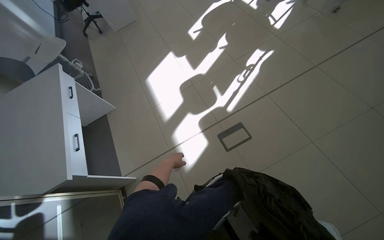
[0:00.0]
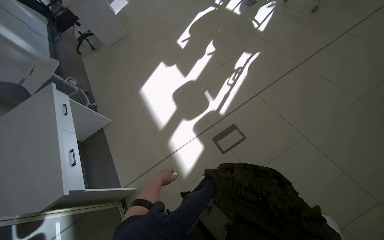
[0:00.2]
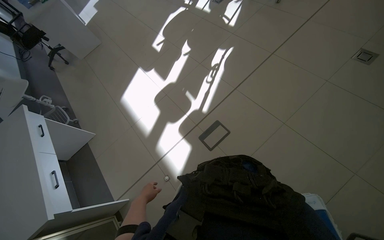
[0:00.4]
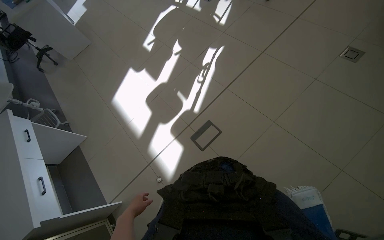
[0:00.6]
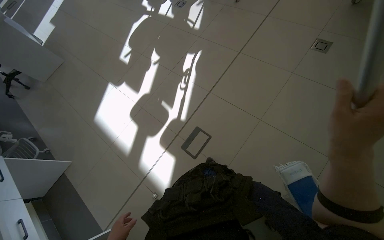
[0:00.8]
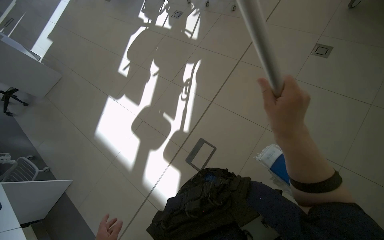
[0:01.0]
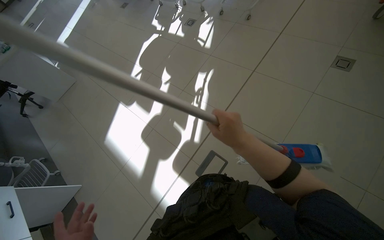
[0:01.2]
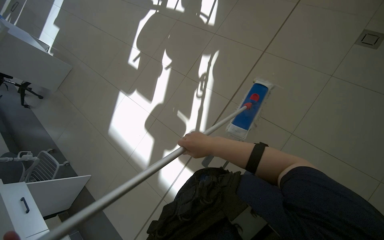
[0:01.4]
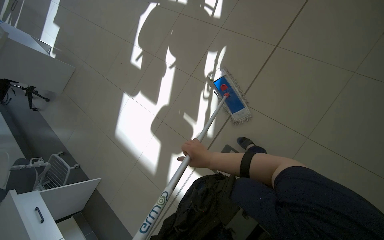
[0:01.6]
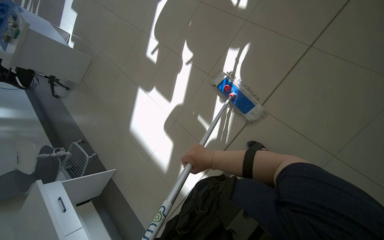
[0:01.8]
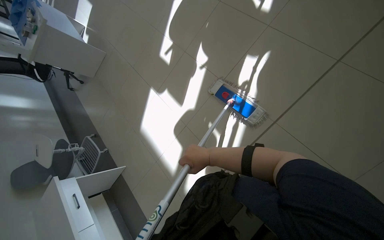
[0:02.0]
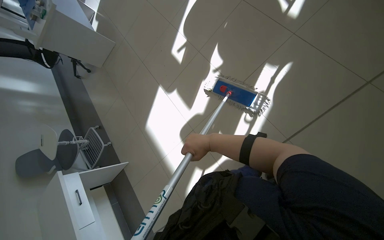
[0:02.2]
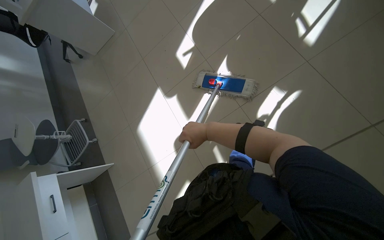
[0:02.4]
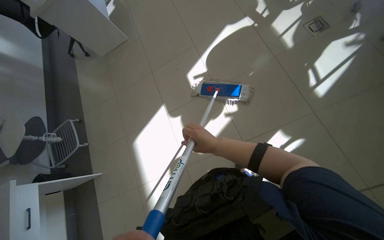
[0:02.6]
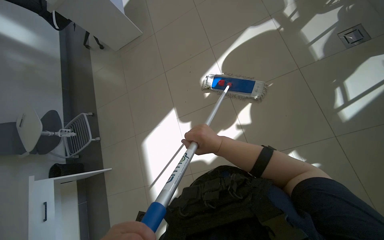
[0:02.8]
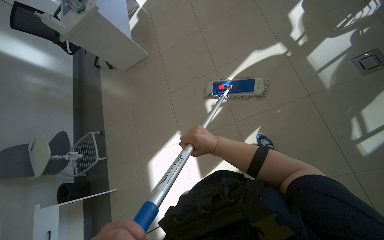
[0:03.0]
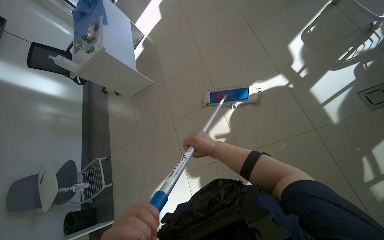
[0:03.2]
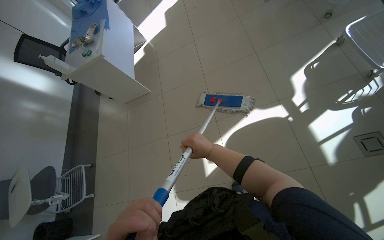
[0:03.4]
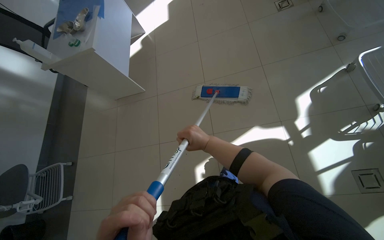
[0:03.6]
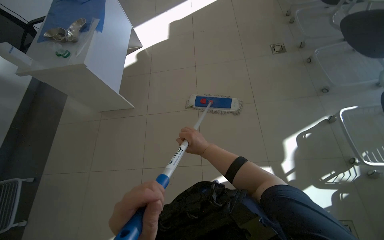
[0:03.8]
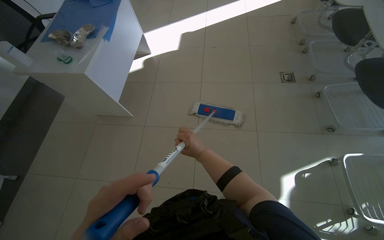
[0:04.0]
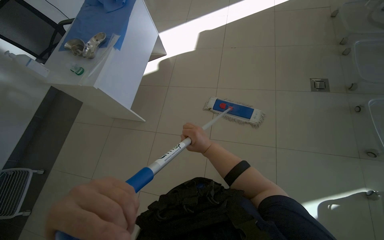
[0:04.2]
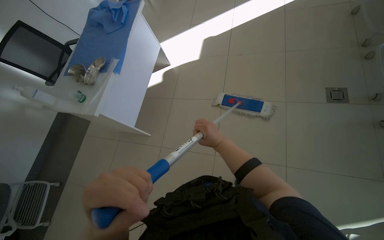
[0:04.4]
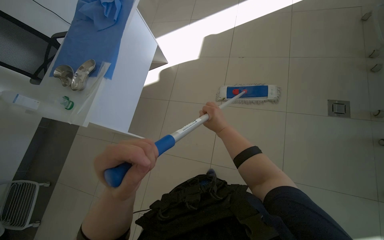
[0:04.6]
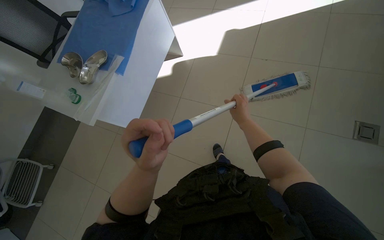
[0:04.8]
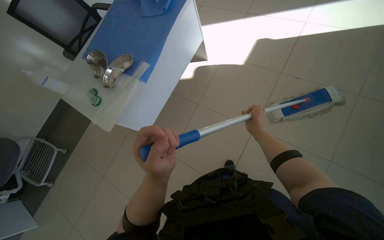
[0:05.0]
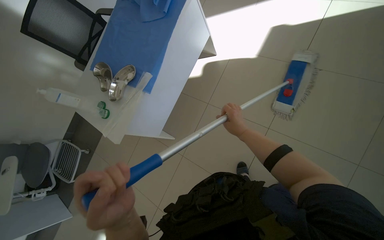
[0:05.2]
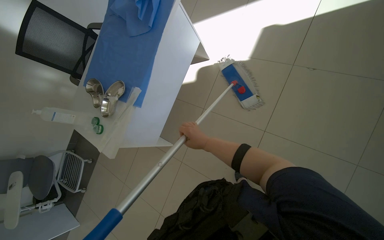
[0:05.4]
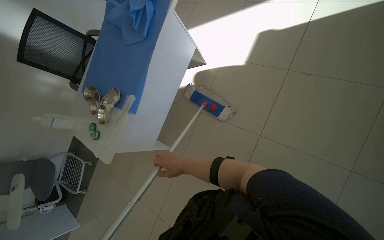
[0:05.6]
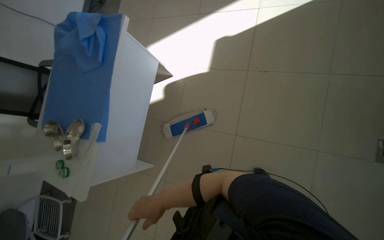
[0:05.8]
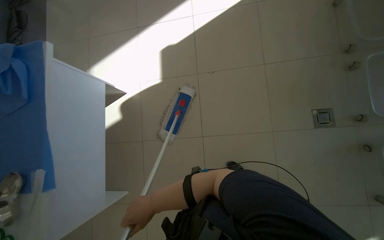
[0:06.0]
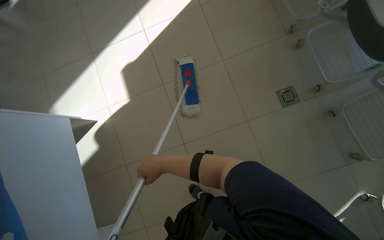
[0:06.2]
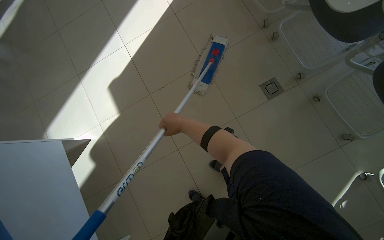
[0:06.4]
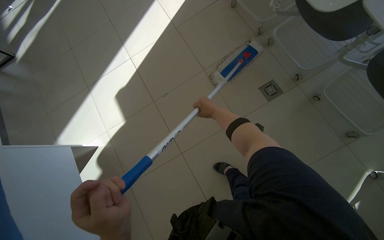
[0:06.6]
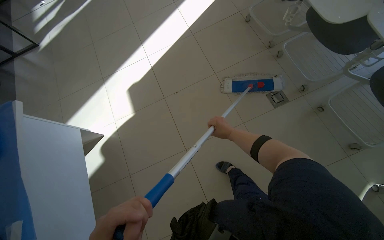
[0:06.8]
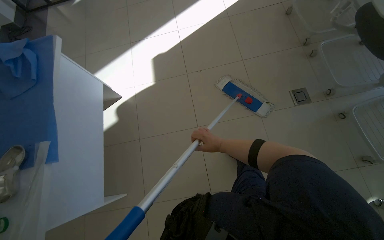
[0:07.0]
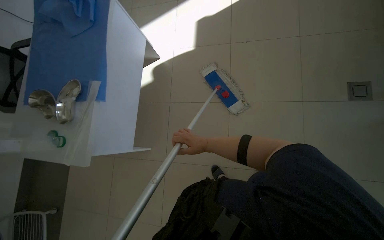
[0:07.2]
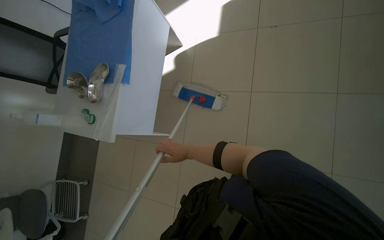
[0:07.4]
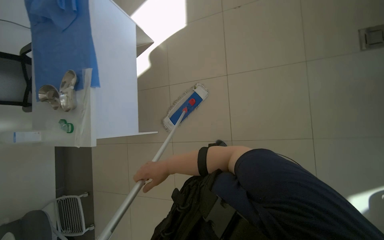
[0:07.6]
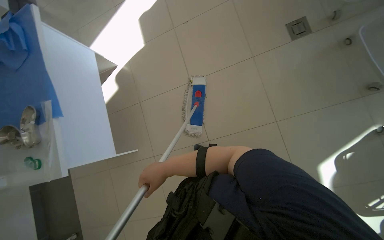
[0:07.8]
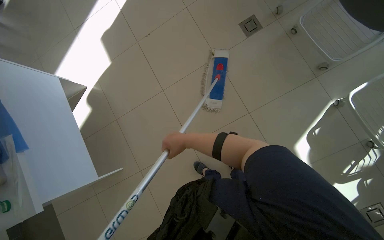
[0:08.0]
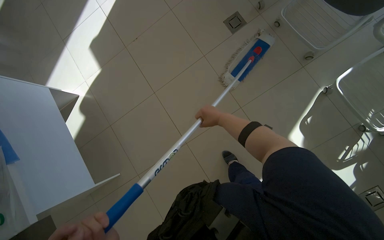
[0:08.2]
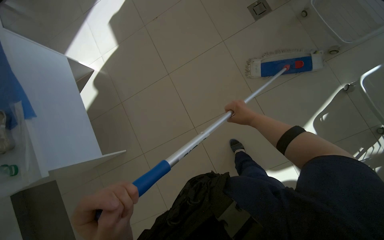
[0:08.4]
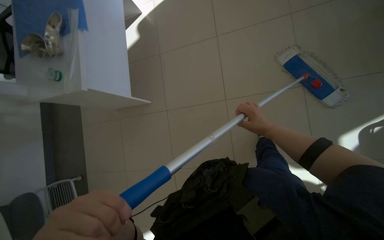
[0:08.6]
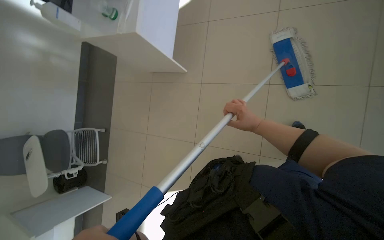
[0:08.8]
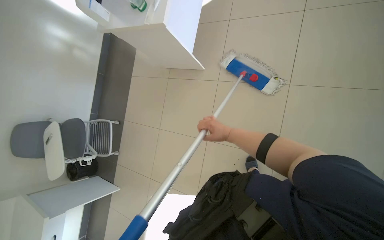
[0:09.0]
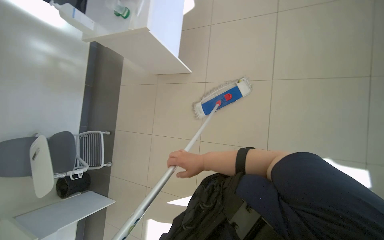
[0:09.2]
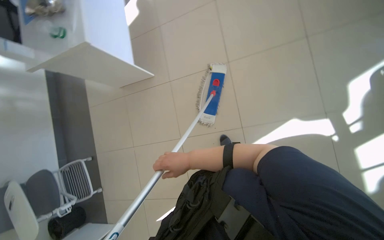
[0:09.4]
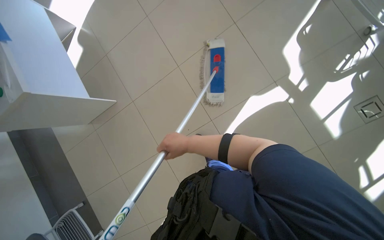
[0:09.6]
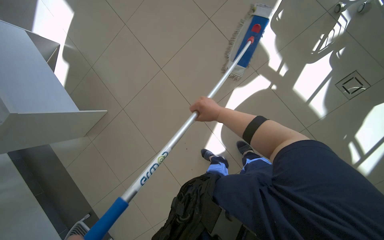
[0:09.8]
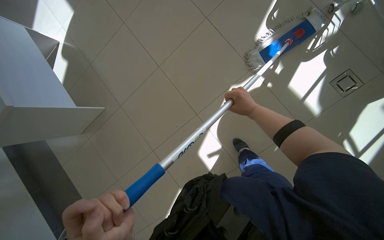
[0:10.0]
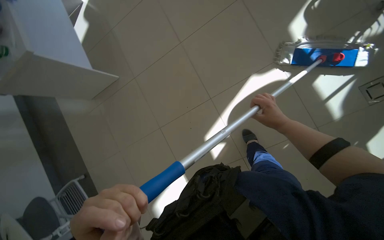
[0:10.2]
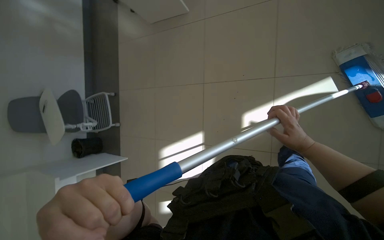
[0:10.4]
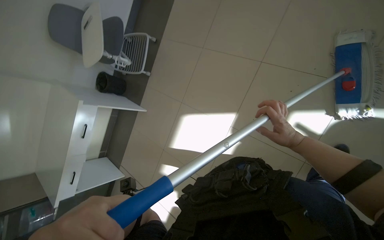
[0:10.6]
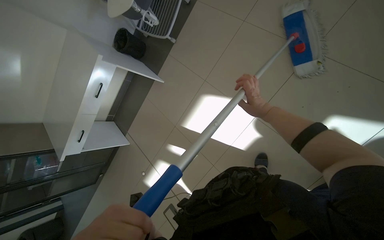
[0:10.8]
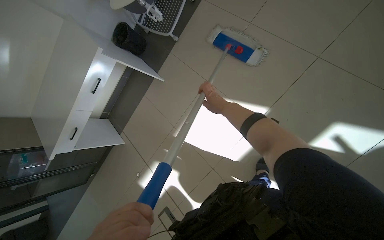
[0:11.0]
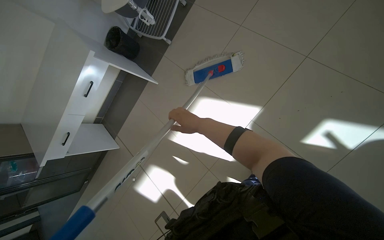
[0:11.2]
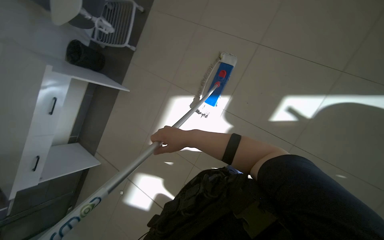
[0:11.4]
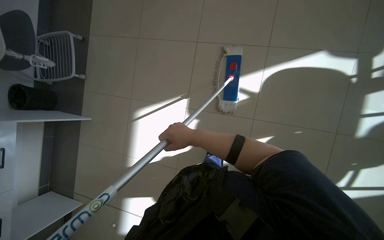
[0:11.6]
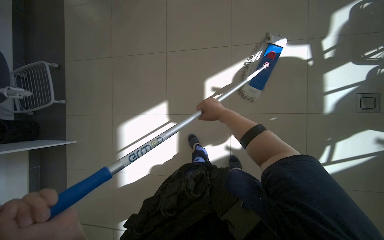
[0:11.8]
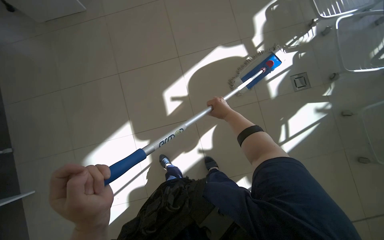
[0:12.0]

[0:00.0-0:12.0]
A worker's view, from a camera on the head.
Job: mopping floor.
The whole recording: Mopping the room floor. The worker mops the tiled floor in the room, moving around furniture and equipment.
0:01.6 to 0:03.0: The head travels approximately 1 m. The camera pitches downward, by some 15 degrees. Everything in view rotates some 35 degrees clockwise.
0:03.0 to 0:04.4: The camera is carried approximately 1.5 m. The scene rotates clockwise by about 25 degrees.
0:04.4 to 0:06.0: The camera travels about 80 cm.
0:06.0 to 0:07.6: The camera is carried some 50 cm. The view pans to the left by approximately 15 degrees.
0:10.4 to 0:12.0: The camera is carried roughly 40 cm. The wearer's head swings about 25 degrees to the right.

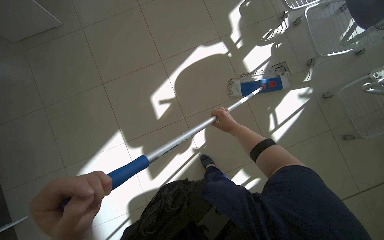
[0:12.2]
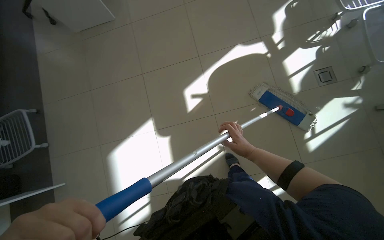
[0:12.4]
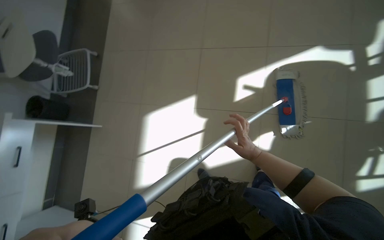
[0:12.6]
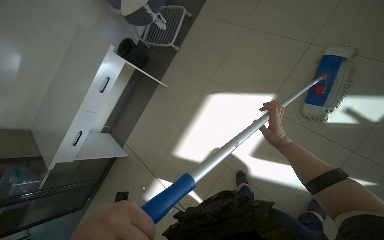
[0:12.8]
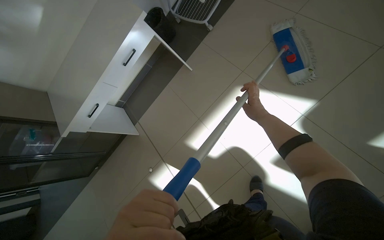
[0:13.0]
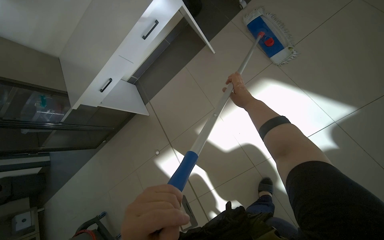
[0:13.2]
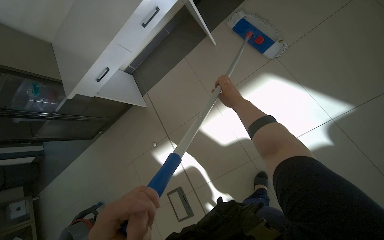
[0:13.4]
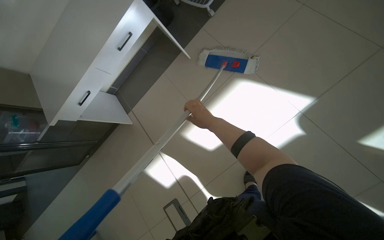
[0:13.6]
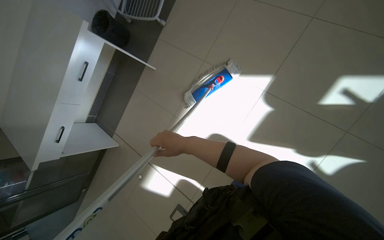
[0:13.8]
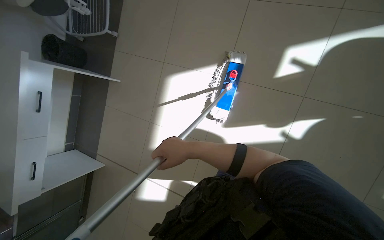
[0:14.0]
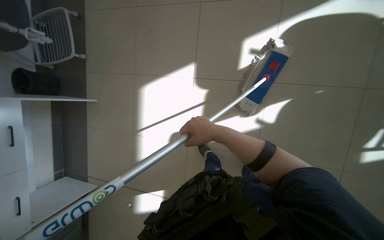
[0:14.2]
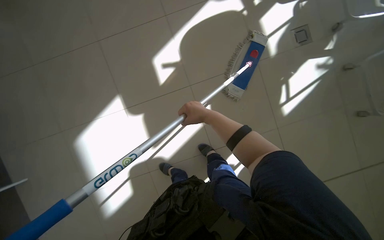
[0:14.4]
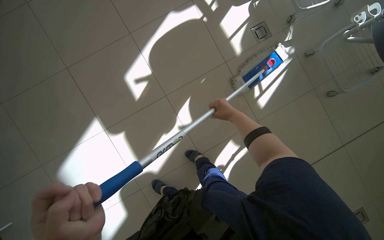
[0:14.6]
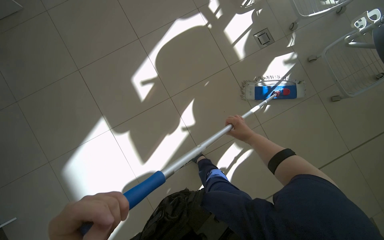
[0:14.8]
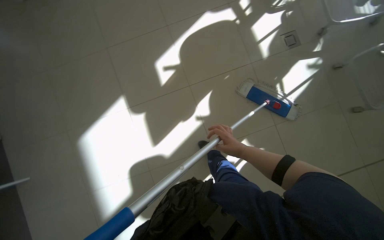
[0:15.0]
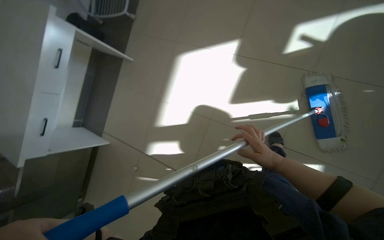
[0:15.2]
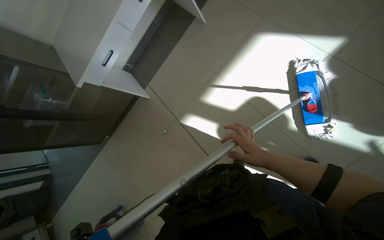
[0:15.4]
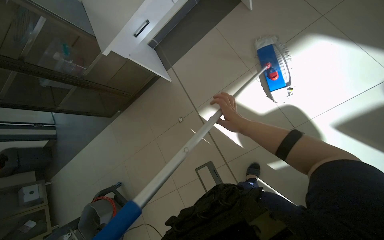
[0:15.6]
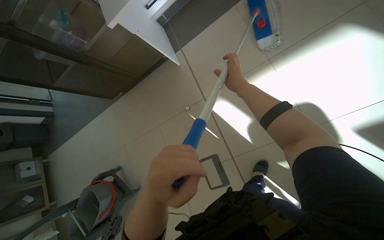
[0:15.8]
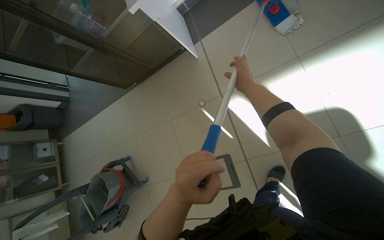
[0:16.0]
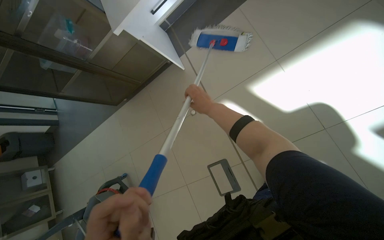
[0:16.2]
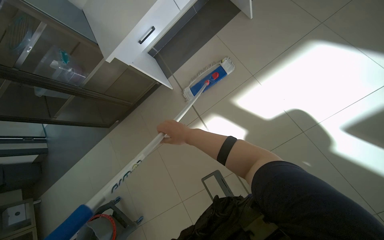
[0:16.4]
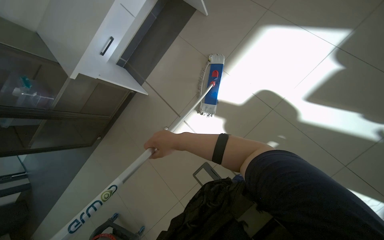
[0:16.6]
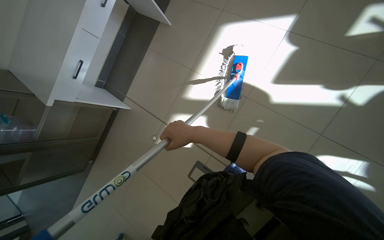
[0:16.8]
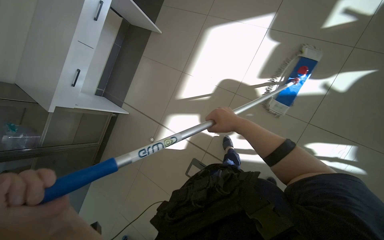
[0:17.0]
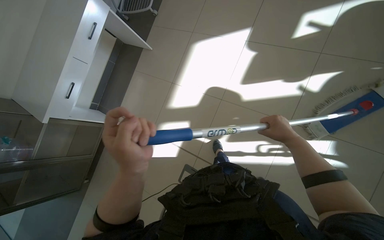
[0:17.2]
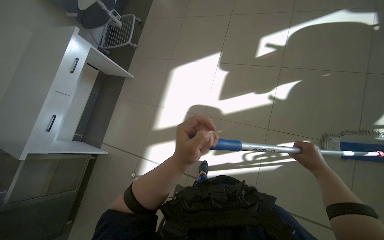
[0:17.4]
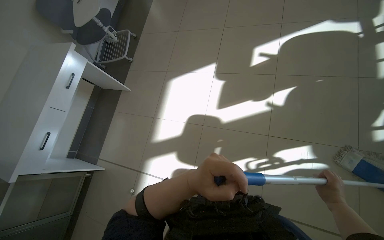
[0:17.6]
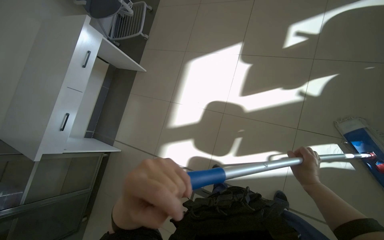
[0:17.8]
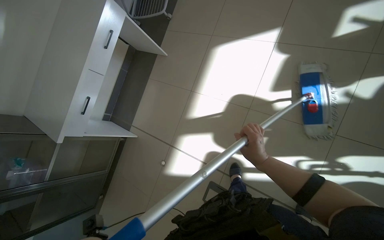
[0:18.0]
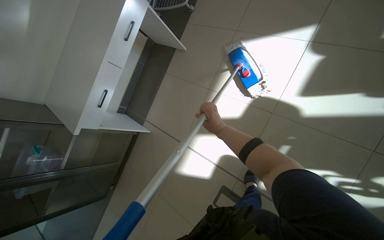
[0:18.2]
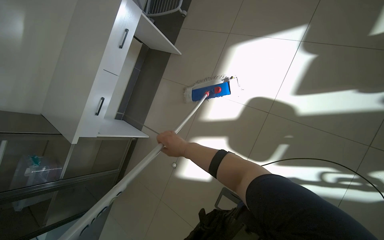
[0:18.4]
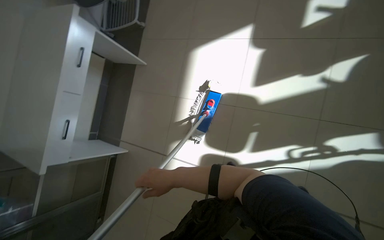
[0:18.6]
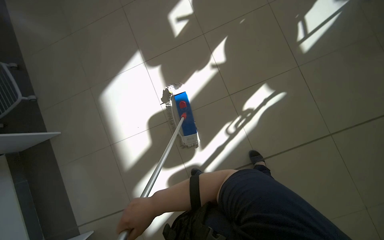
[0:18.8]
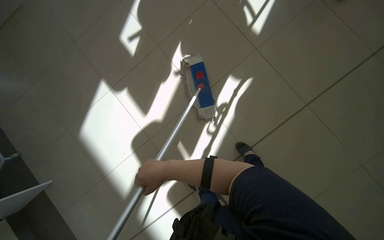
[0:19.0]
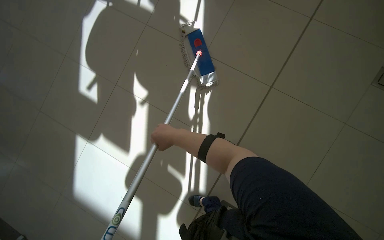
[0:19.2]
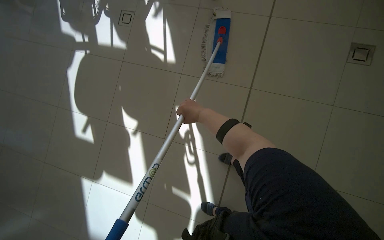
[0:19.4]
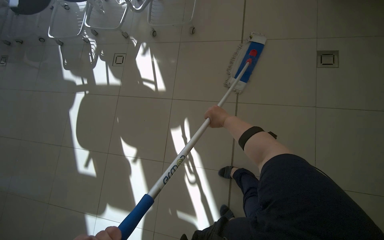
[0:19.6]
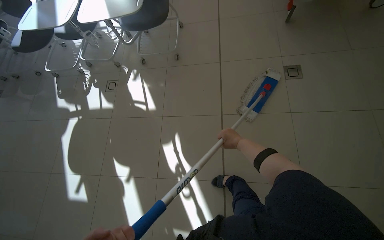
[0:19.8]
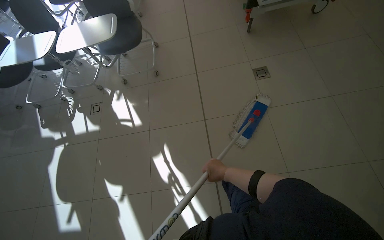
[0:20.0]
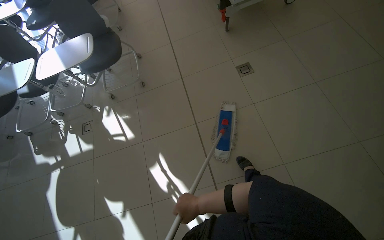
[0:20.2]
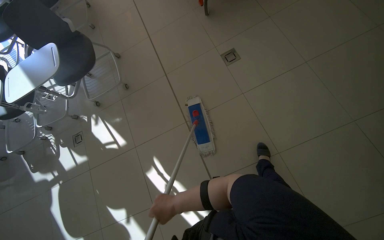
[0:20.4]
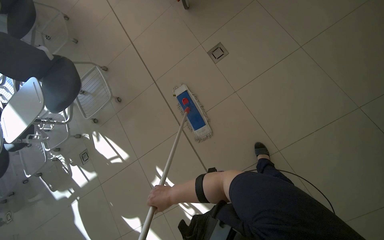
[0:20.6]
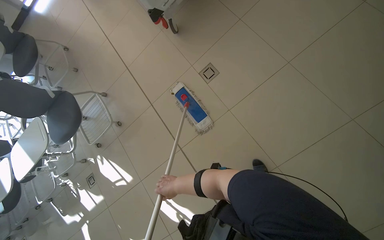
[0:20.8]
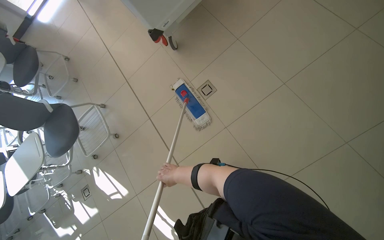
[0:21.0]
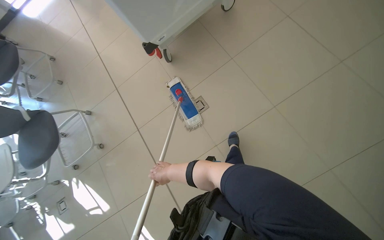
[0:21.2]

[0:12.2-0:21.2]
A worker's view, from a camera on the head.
Job: mopping floor.
The whole recording: Mopping the room floor. The worker mops the tiled floor in the room, moving around furniture and equipment.
0:12.2 to 0:13.8: The wearer moves approximately 60 cm. The wearer's head swings about 55 degrees to the left. The view tilts about 20 degrees downward.
0:18.2 to 0:19.8: The camera travels approximately 80 cm. The head turns to the right by roughly 115 degrees. The camera pitches upward, by roughly 30 degrees.
0:19.8 to 0:21.2: The head travels about 90 cm. The scene rotates counterclockwise by about 35 degrees.
